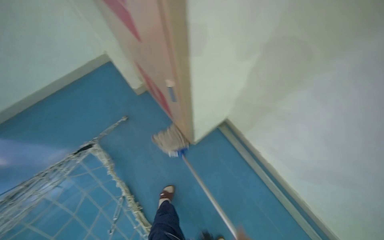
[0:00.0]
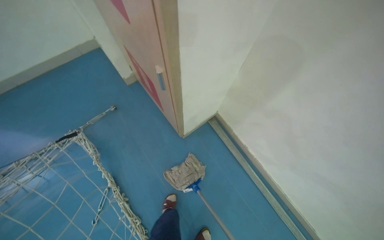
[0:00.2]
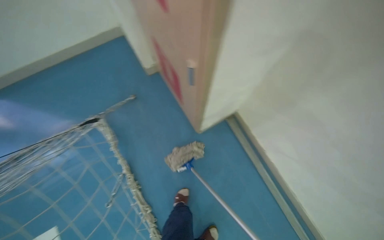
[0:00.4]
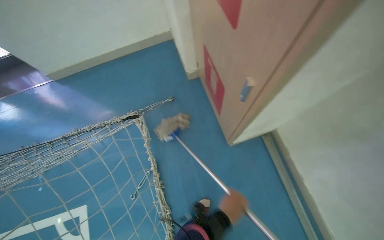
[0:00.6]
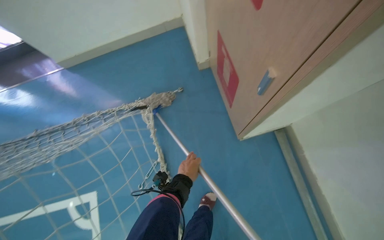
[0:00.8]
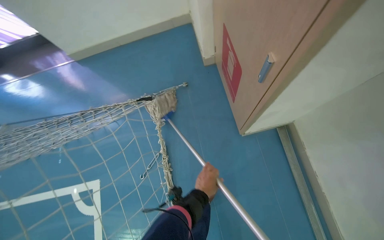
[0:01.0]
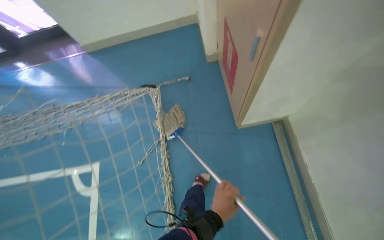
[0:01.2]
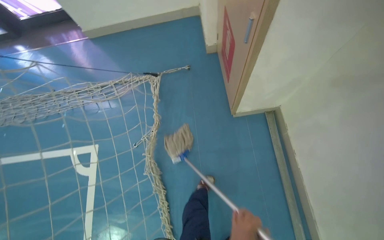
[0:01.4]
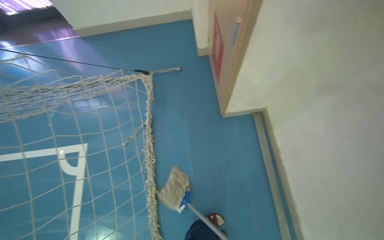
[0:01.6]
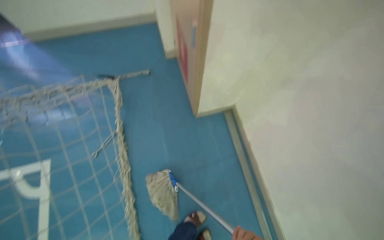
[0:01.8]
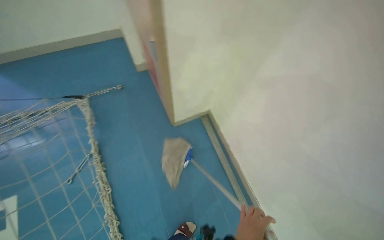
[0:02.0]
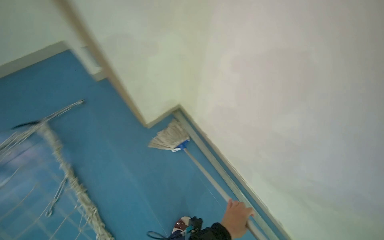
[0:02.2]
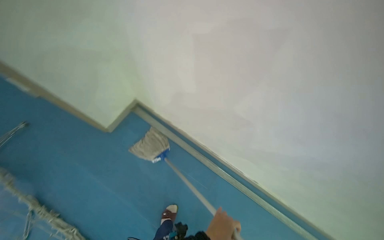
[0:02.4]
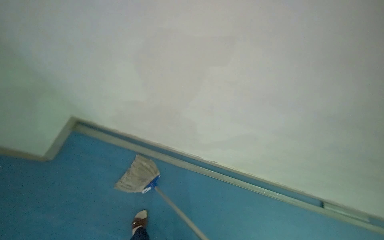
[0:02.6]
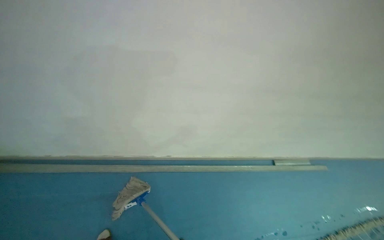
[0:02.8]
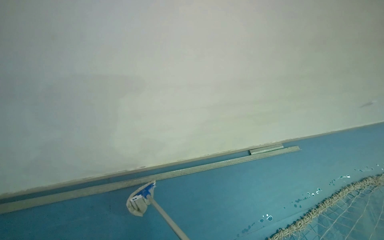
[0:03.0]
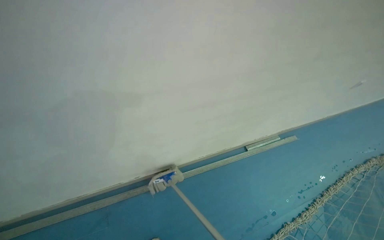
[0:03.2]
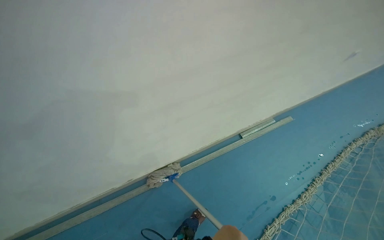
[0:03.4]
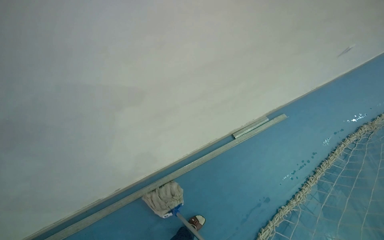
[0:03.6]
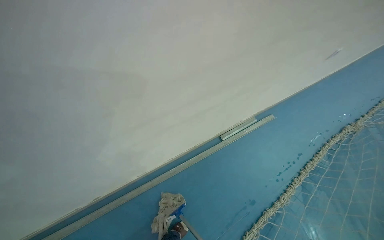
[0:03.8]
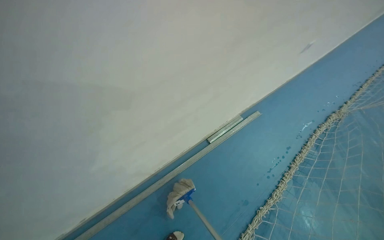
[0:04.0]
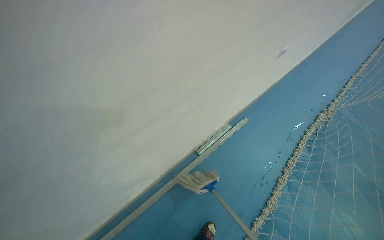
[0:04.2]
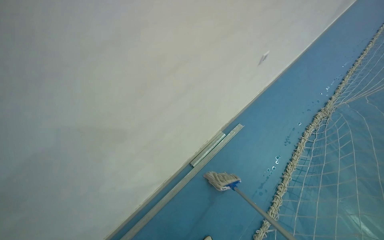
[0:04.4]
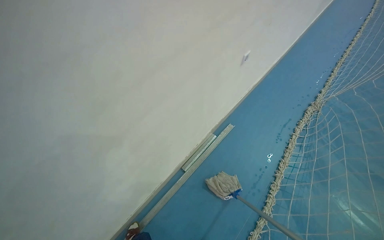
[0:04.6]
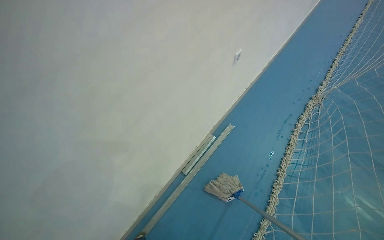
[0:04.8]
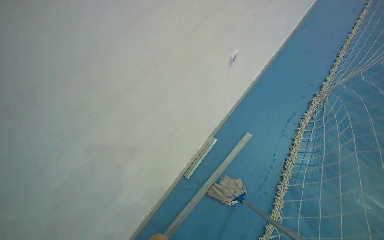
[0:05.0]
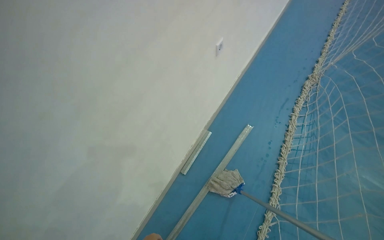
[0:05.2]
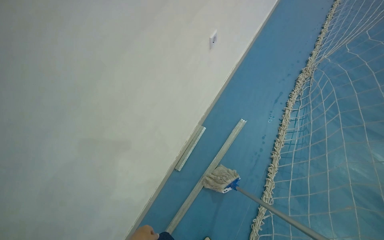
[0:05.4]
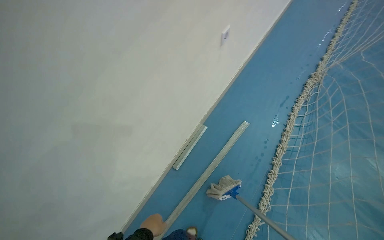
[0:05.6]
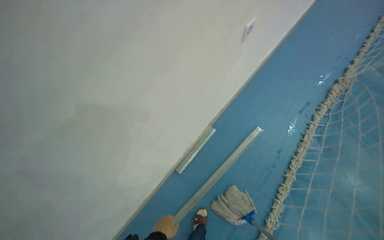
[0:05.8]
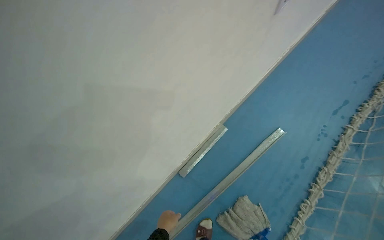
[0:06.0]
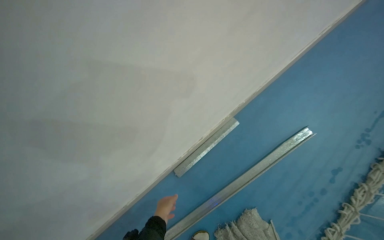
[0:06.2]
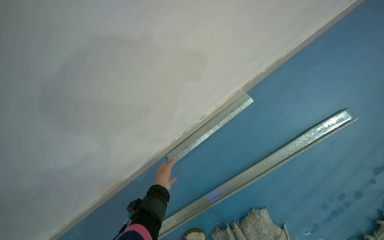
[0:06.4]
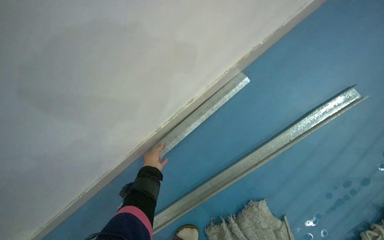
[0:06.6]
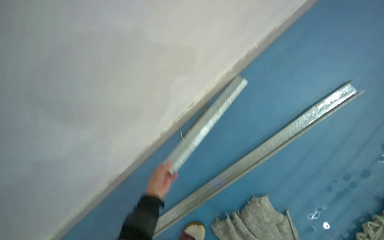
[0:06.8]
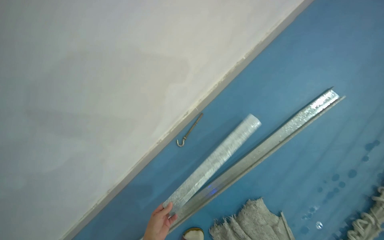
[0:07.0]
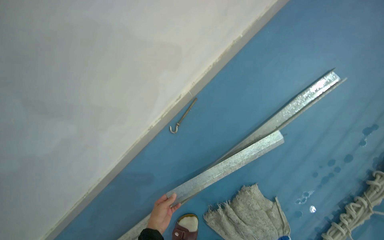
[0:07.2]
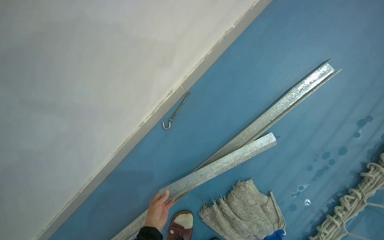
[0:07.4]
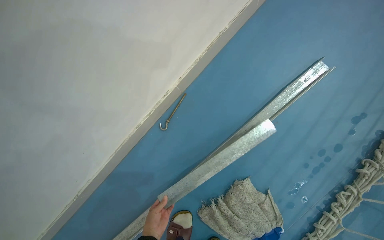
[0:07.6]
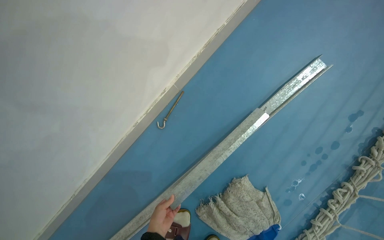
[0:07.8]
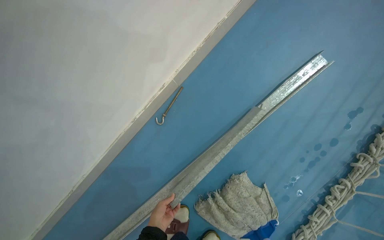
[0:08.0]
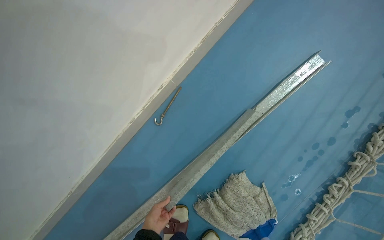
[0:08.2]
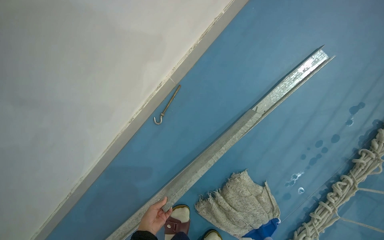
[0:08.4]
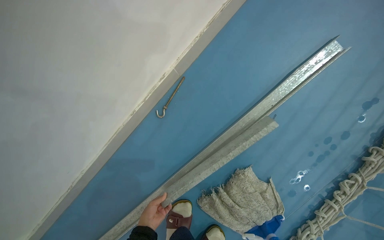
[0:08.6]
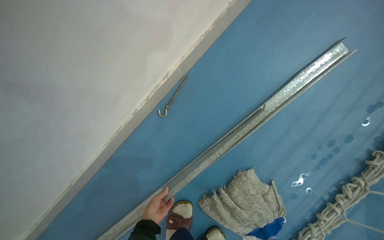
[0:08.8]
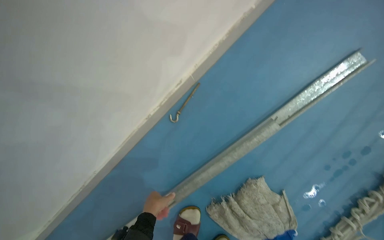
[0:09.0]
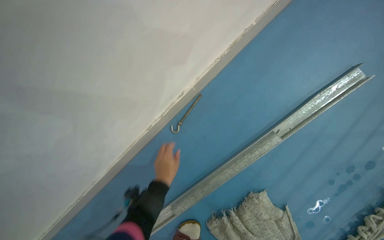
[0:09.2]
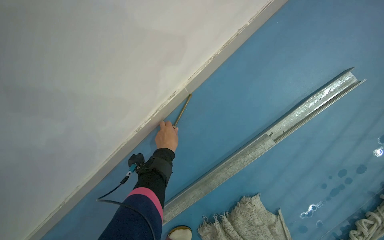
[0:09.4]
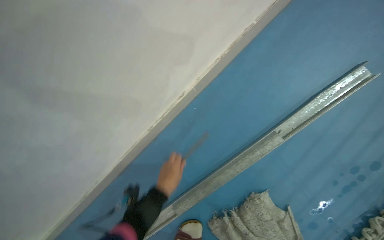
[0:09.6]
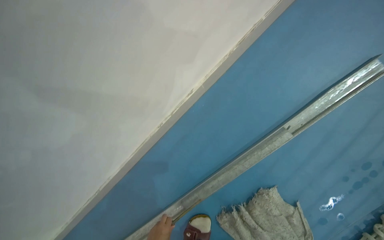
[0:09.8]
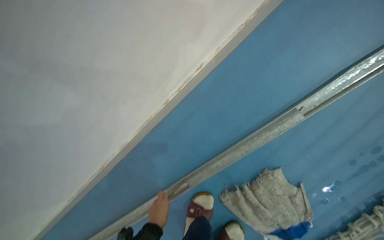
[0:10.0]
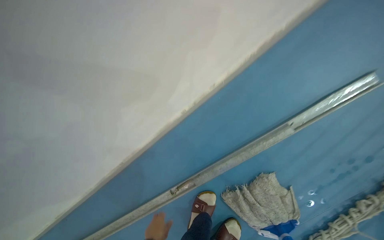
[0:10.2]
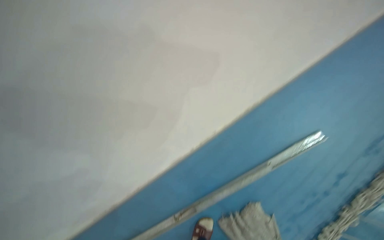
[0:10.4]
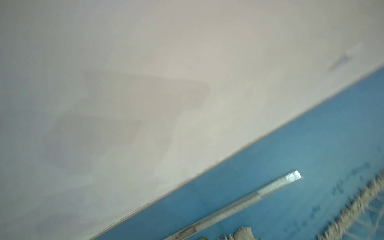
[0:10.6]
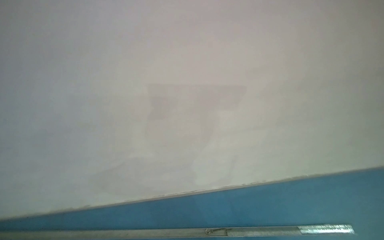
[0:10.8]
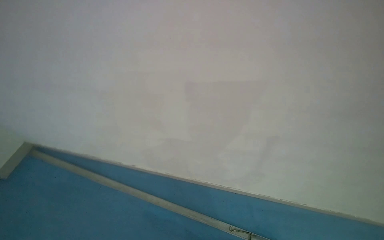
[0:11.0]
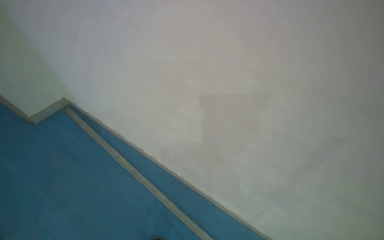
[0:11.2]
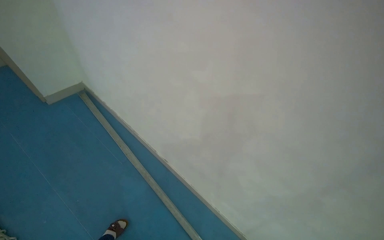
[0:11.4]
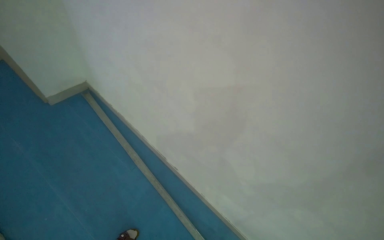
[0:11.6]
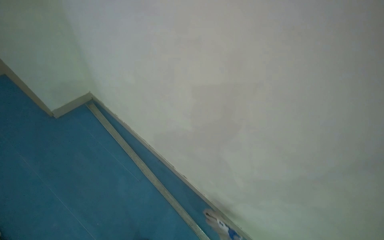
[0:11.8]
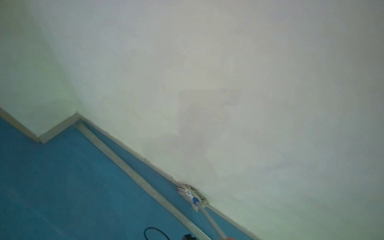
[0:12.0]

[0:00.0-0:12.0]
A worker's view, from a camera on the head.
Job: mopping floor.
The whole recording: Mopping floor and walls. The worker mops the blue floor and walls of the sports court.
0:00.0 to 0:01.6: The wearer's head swings about 30 degrees to the left.
0:01.6 to 0:03.0: The camera is carried approximately 80 cm. The head turns to the right by approximately 75 degrees. The view tips downward by roughly 25 degrees.
0:03.0 to 0:04.4: The camera is carried roughly 70 cm. The scene turns roughly 30 degrees counterclockwise in the picture.
0:04.4 to 0:06.0: The camera travels approximately 60 cm. The view tilts some 15 degrees downward.
0:06.0 to 0:07.6: The head travels about 50 cm. The camera pitches downward, by approximately 15 degrees.
0:10.4 to 0:12.0: The wearer moves roughly 1.5 m. The wearer looks some 65 degrees further to the left. The camera pitches upward, by roughly 20 degrees.

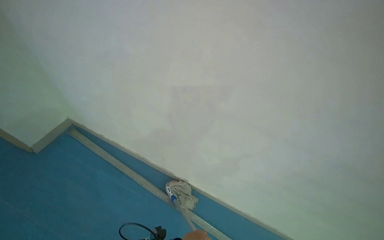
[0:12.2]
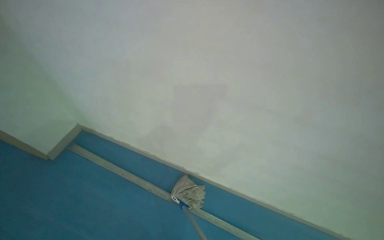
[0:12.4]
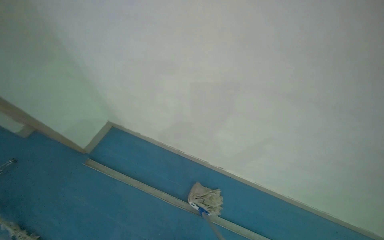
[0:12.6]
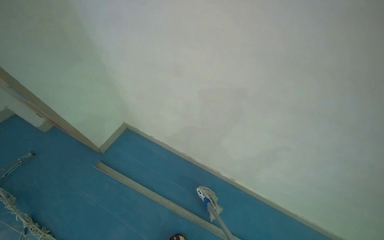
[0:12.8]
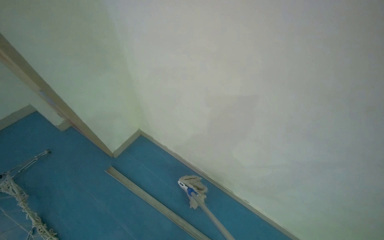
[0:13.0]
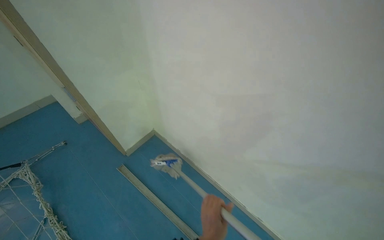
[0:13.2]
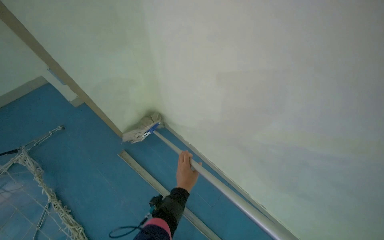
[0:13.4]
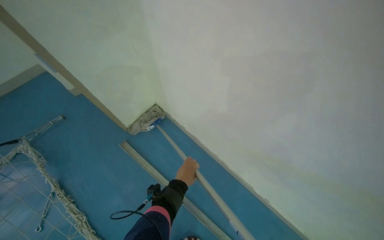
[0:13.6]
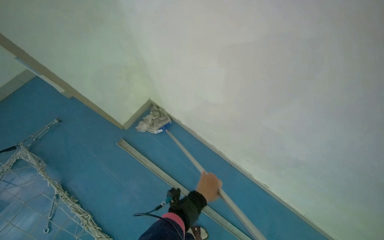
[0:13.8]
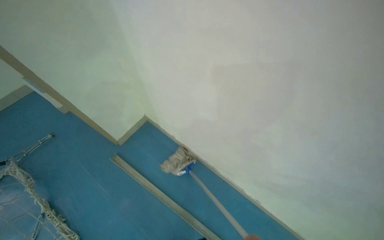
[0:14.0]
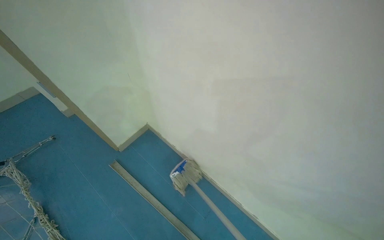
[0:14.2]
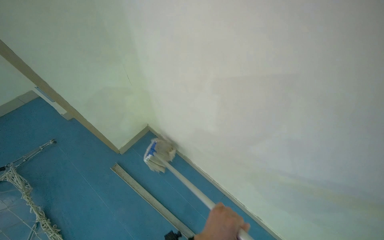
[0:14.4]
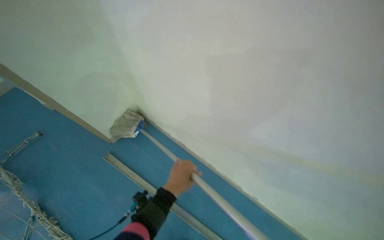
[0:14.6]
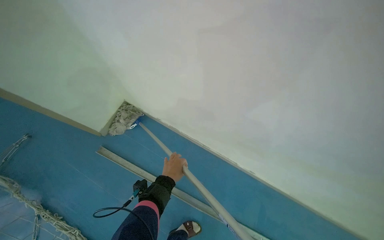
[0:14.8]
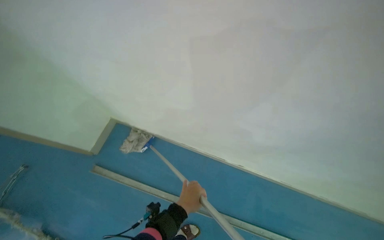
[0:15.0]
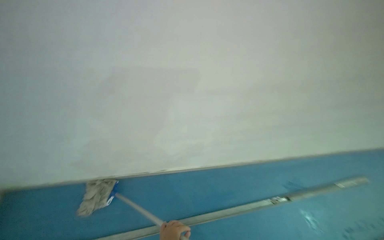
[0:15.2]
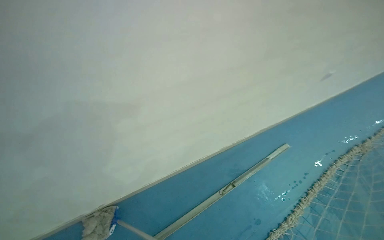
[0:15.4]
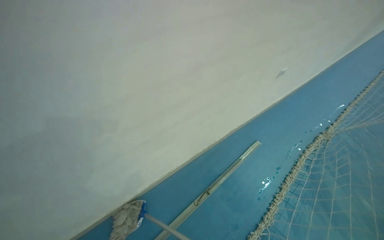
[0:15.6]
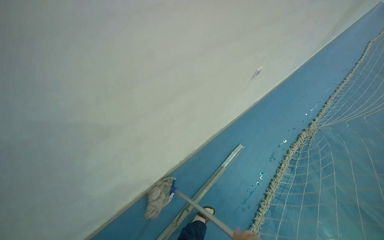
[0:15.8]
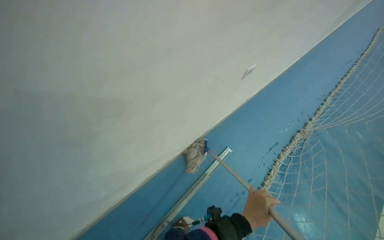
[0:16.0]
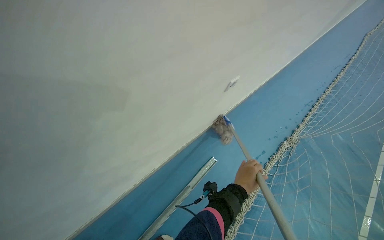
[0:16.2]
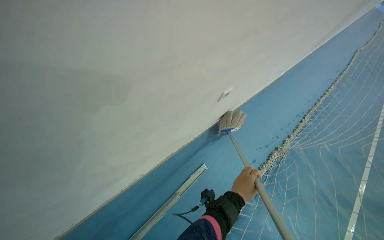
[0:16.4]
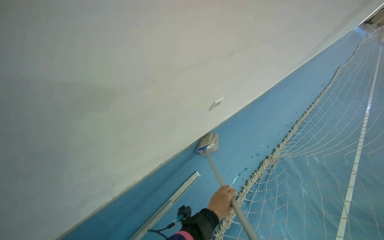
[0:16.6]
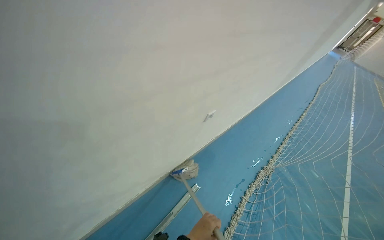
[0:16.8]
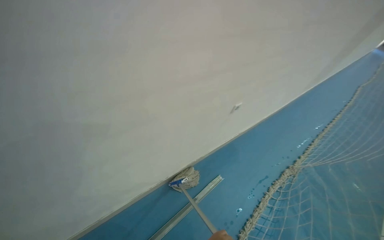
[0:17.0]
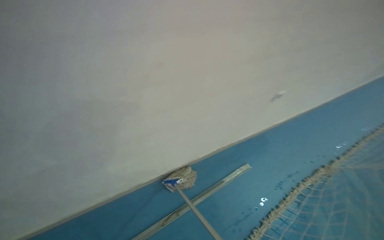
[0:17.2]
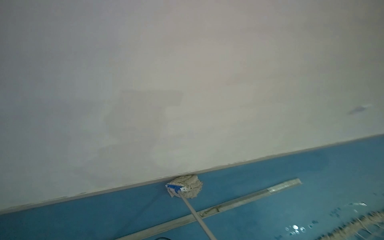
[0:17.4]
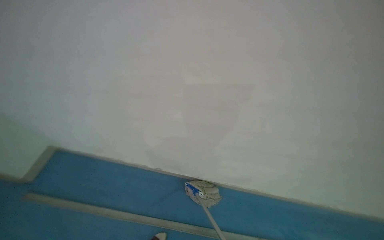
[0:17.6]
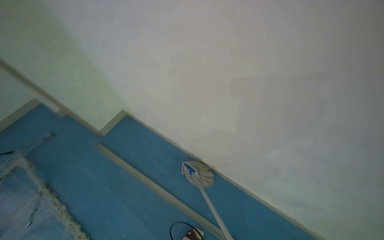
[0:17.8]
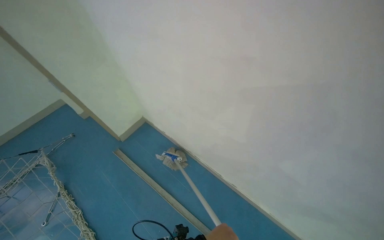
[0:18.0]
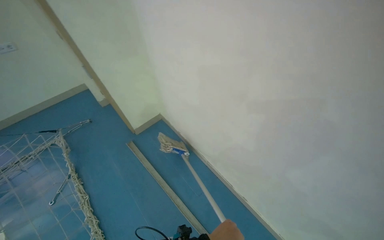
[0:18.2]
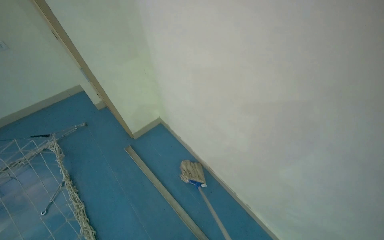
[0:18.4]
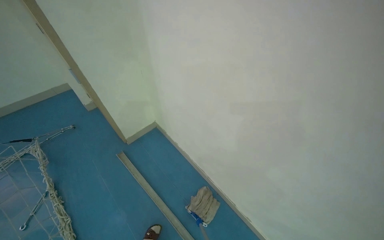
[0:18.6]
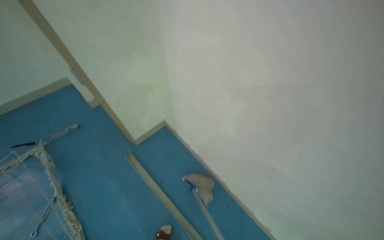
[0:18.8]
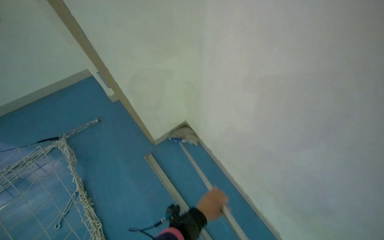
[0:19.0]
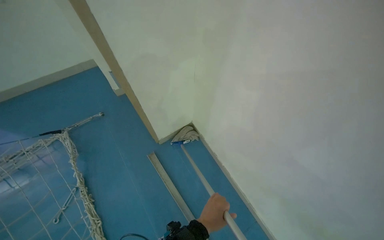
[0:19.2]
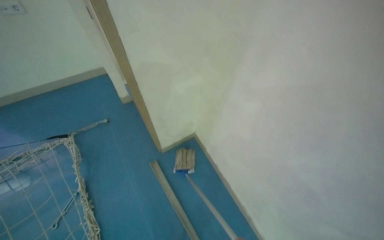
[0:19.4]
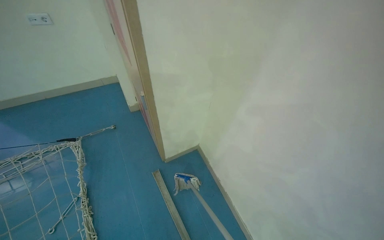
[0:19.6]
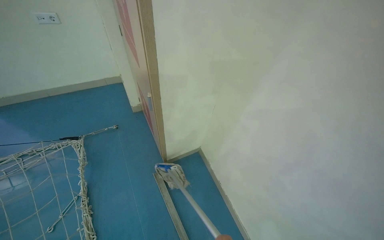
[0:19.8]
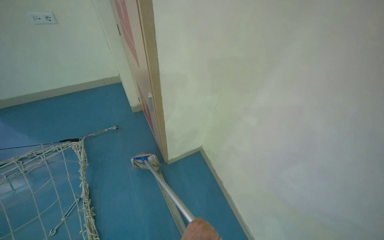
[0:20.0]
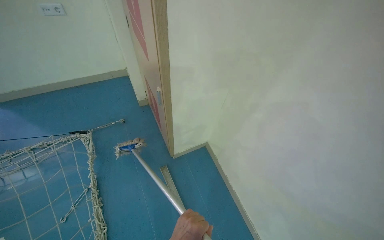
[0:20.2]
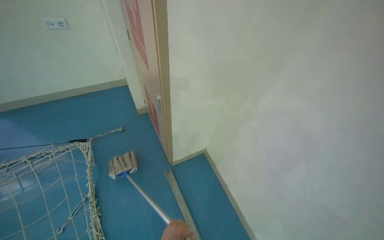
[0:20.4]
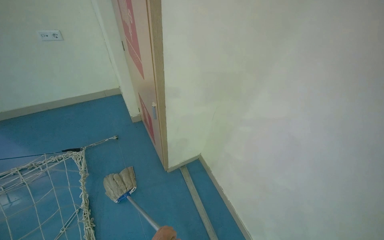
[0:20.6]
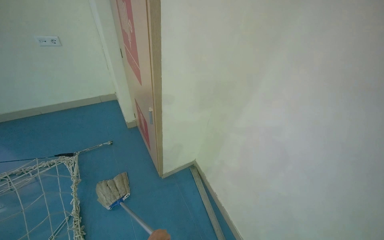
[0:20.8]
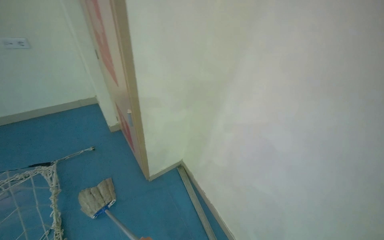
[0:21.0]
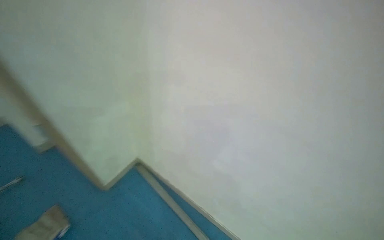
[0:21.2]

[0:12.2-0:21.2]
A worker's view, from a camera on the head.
Job: mopping floor.
The whole recording: Mopping floor and walls. The worker mops the blue floor and walls of the sports court.
0:12.2 to 0:13.8: The view pans to the left by some 20 degrees.
0:16.6 to 0:18.2: The camera travels approximately 80 cm. The wearer's head swings about 55 degrees to the left.
0:18.2 to 0:19.8: The wearer moves about 60 cm.
0:19.8 to 0:21.2: The head rotates roughly 20 degrees to the right.
